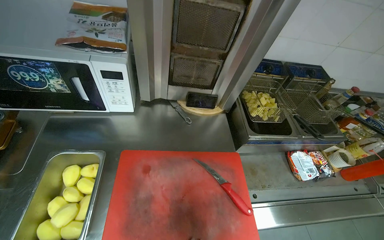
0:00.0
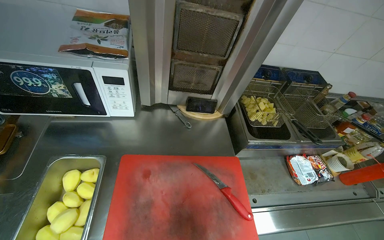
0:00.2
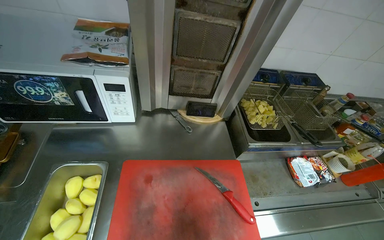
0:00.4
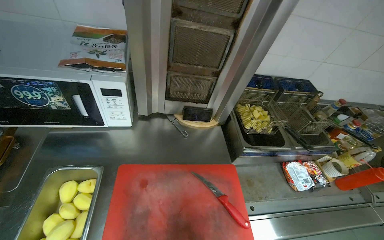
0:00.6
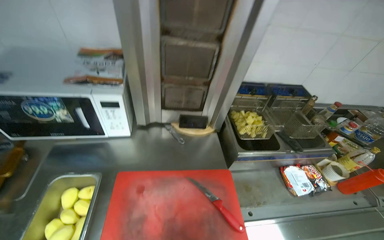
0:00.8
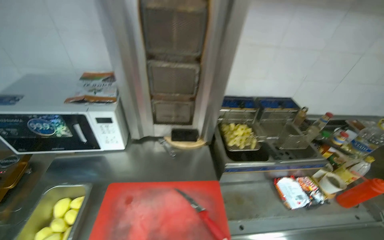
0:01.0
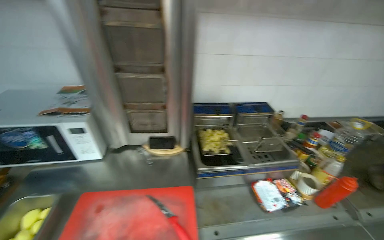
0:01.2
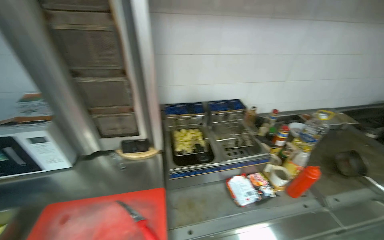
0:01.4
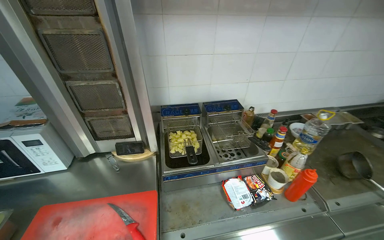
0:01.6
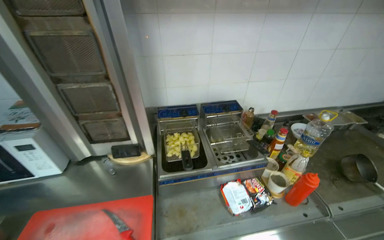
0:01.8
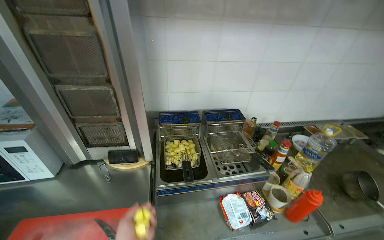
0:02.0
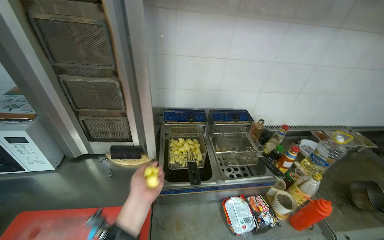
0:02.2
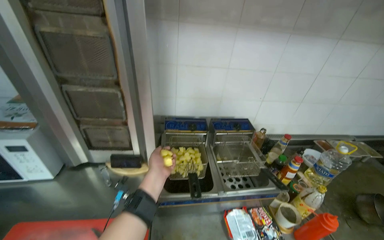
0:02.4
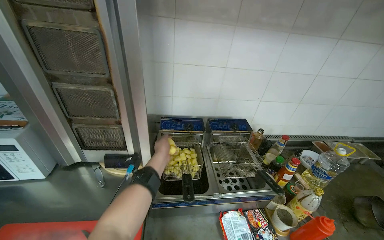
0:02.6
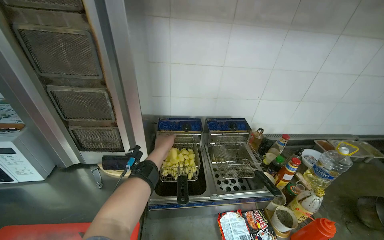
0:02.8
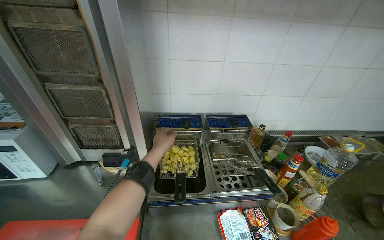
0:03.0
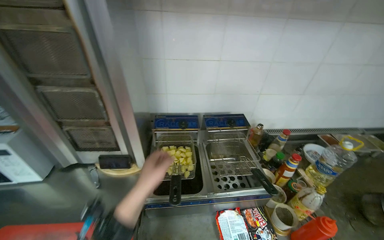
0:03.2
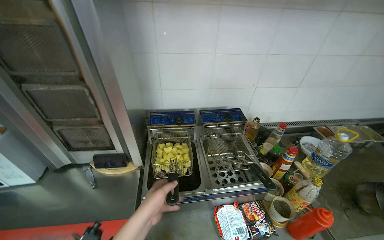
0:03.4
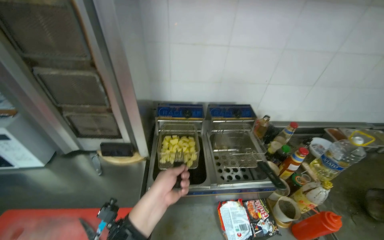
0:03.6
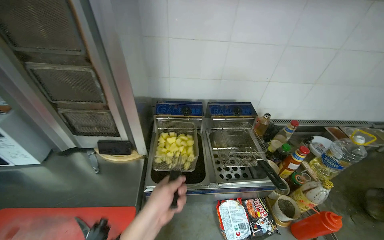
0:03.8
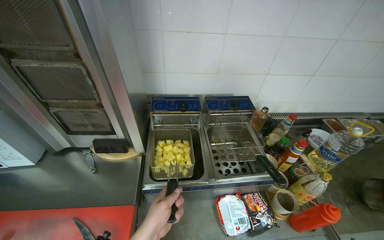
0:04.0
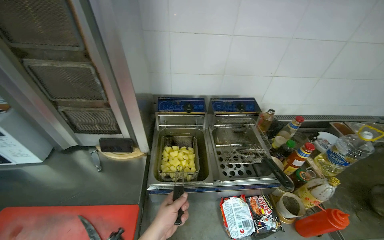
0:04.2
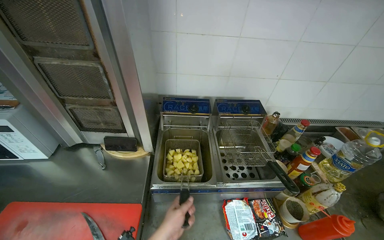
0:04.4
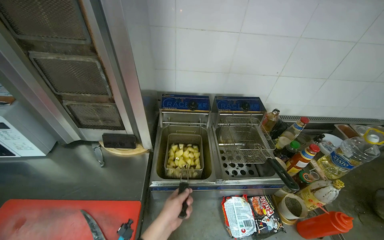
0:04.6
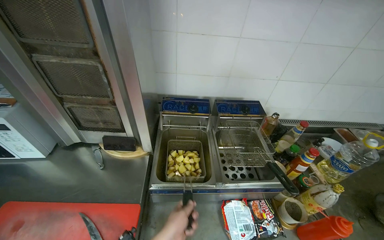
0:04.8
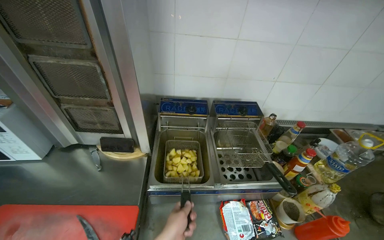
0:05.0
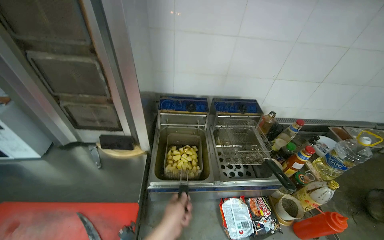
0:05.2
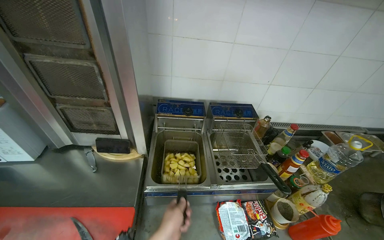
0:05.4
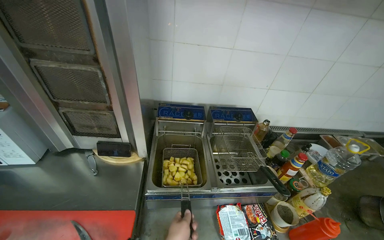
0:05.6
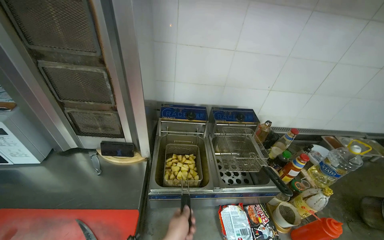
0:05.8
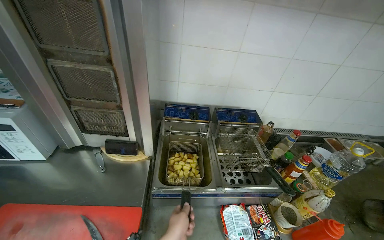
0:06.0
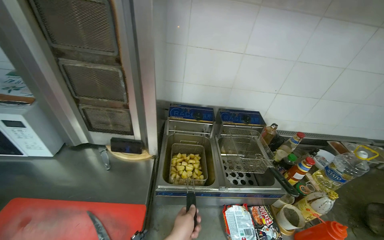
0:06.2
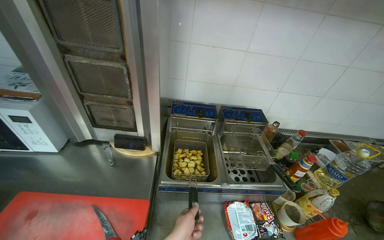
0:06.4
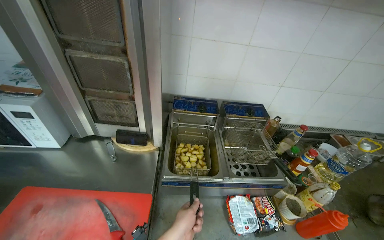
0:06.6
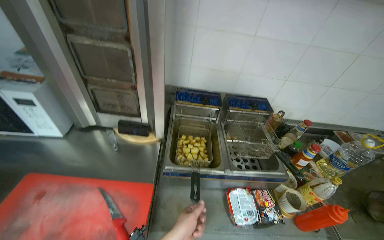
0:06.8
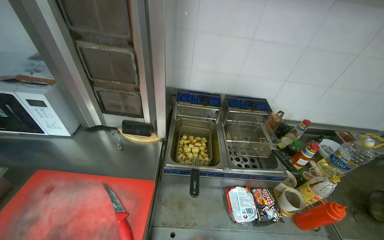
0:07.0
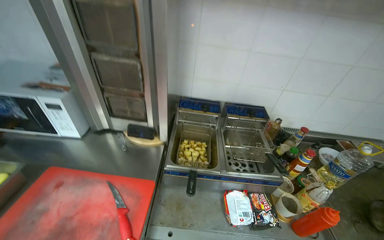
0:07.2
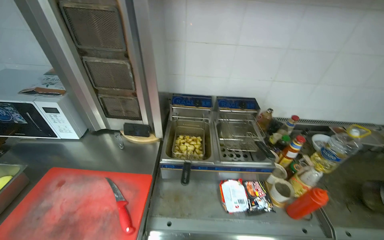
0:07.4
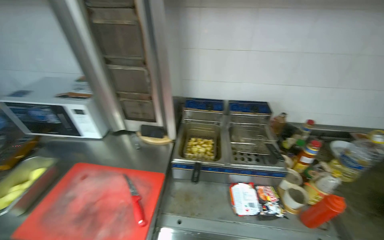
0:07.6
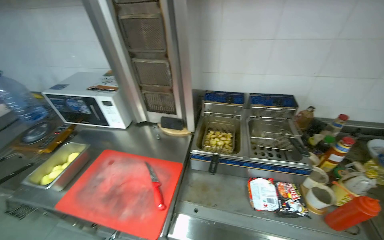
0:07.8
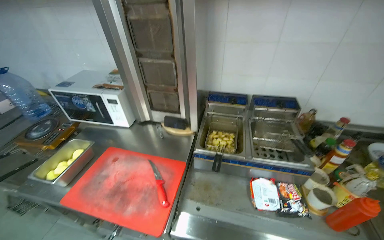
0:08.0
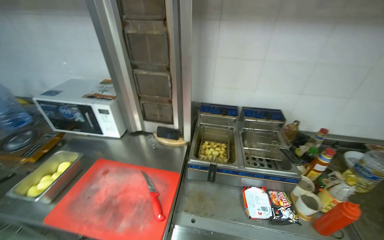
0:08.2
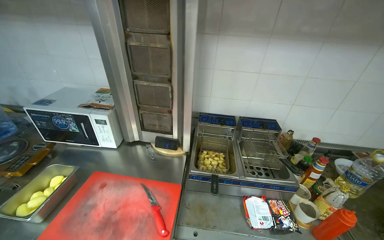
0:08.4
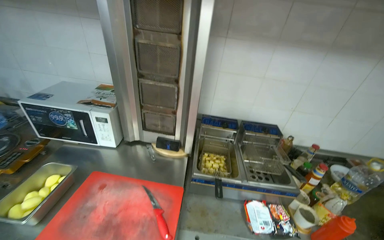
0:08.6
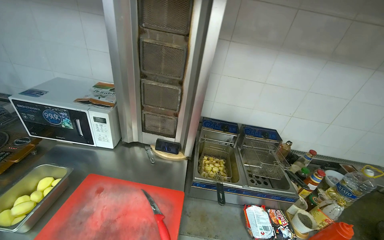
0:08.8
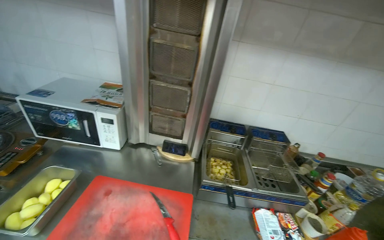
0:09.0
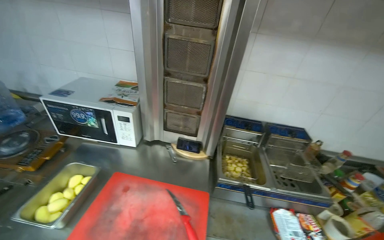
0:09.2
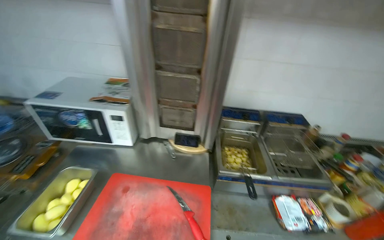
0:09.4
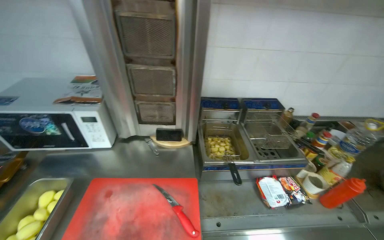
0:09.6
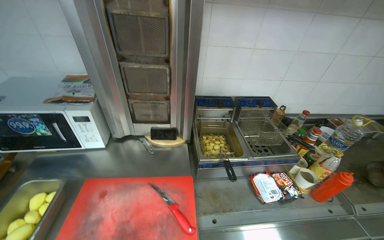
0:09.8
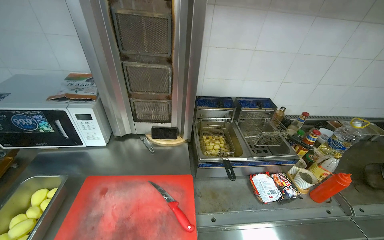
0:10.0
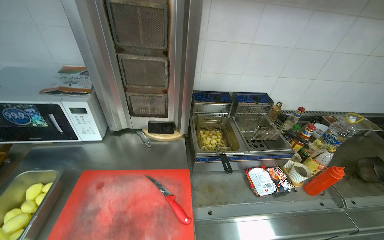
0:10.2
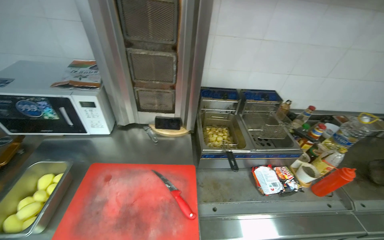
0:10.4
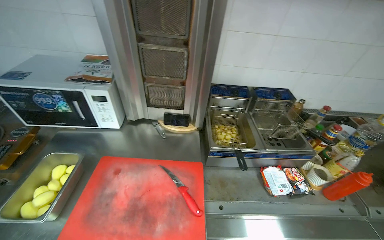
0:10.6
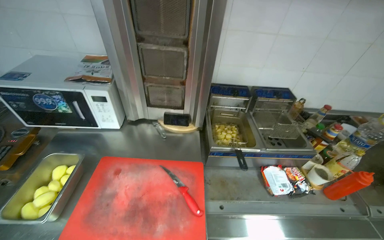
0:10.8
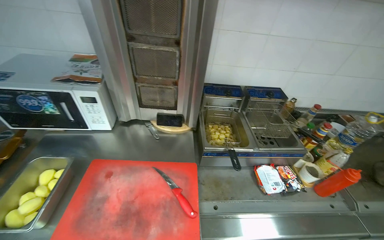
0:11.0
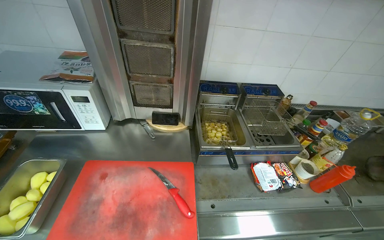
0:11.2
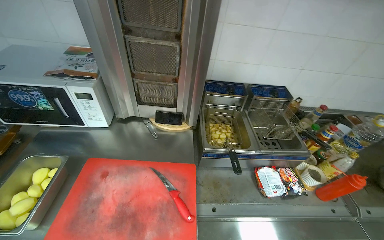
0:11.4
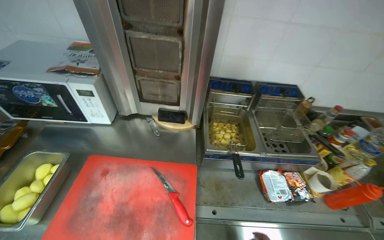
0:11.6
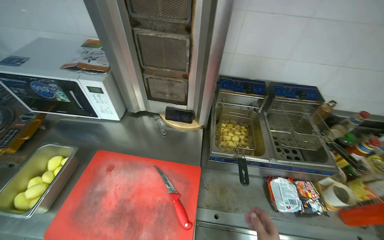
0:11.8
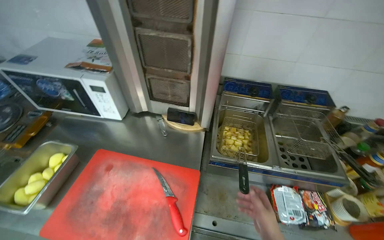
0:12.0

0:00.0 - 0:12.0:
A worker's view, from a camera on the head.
Job: preparing food.
The whole recording: Cutting potatoes on board. The worker chops potatoes into pieces on a red cutting board.
0:00.0 - 0:01.6: The camera is carried to the right, roughly 50 cm. The view tilts approximately 20 degrees upward.
0:03.0 - 0:04.4: The left hand travels down the picture by roughly 25 cm.

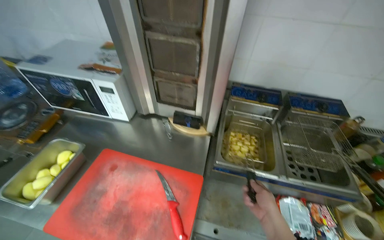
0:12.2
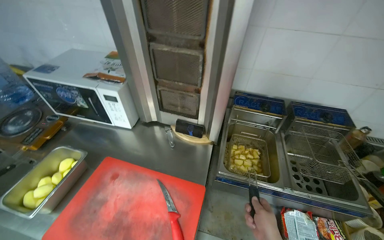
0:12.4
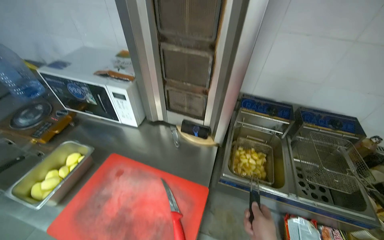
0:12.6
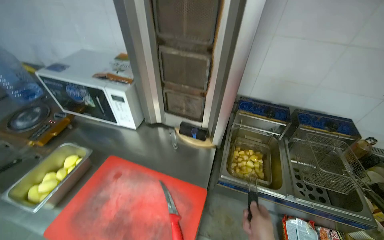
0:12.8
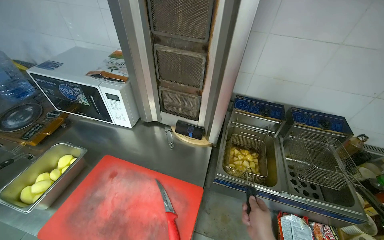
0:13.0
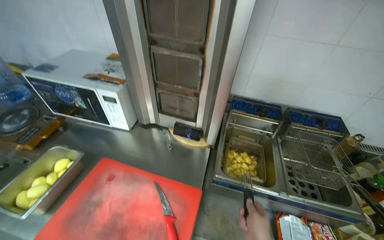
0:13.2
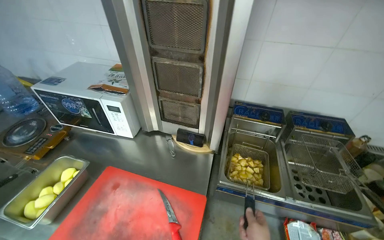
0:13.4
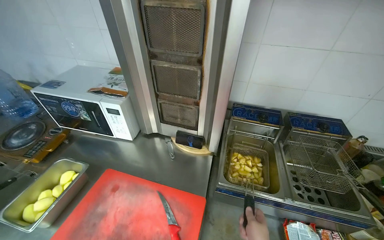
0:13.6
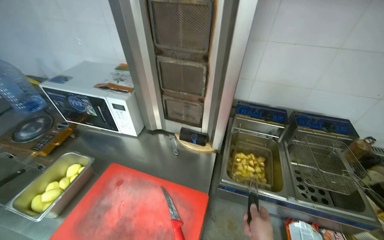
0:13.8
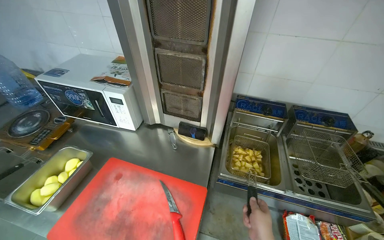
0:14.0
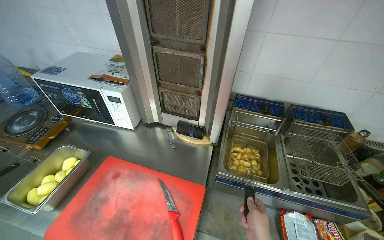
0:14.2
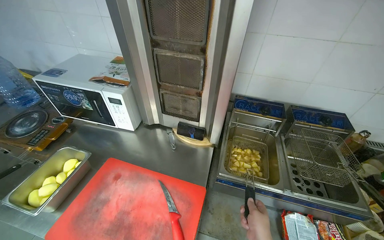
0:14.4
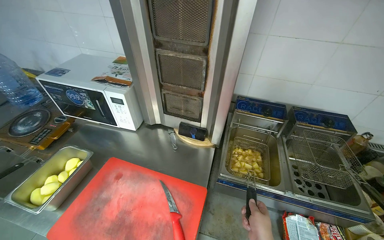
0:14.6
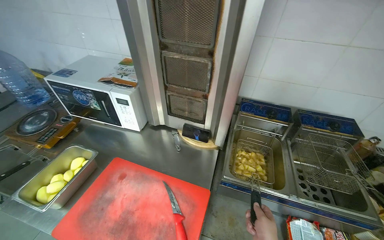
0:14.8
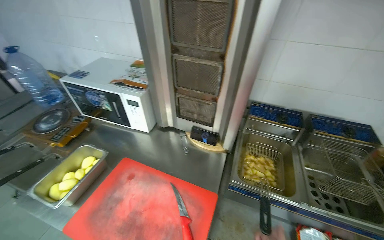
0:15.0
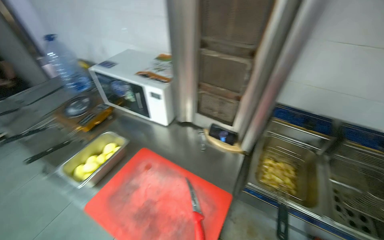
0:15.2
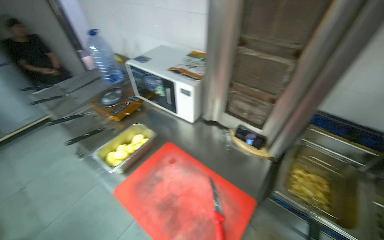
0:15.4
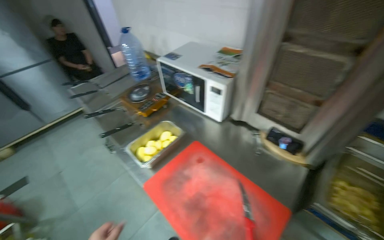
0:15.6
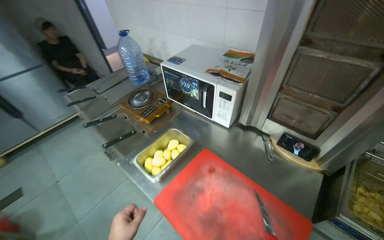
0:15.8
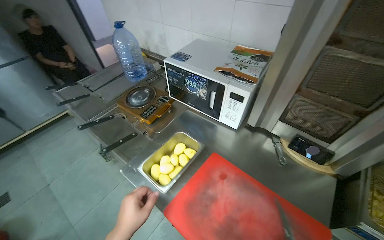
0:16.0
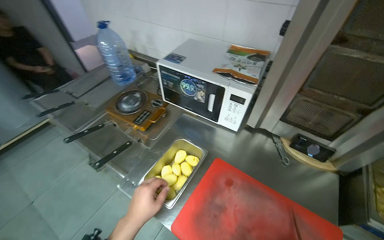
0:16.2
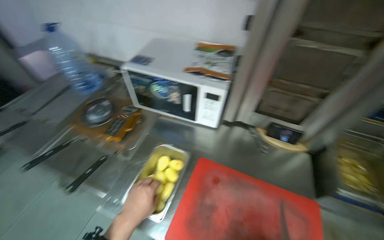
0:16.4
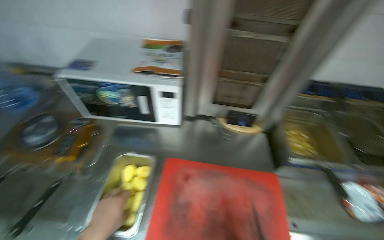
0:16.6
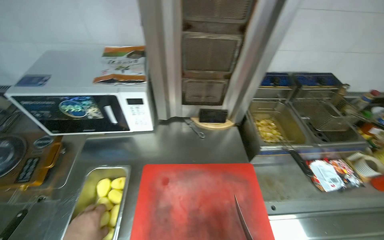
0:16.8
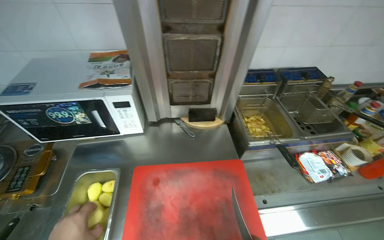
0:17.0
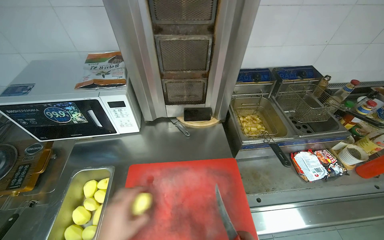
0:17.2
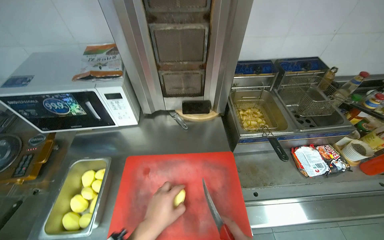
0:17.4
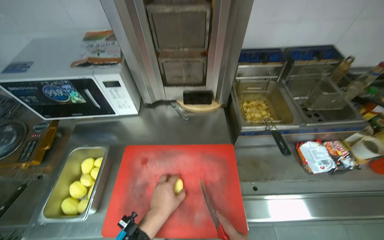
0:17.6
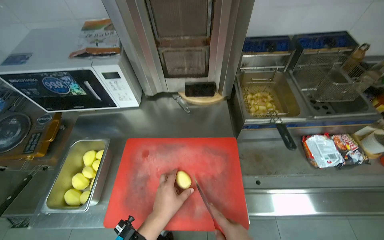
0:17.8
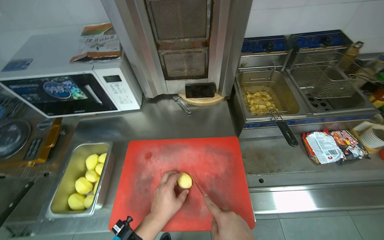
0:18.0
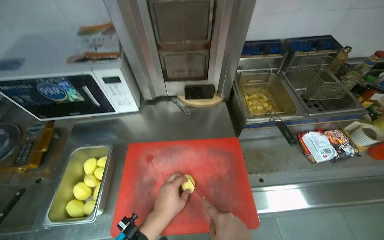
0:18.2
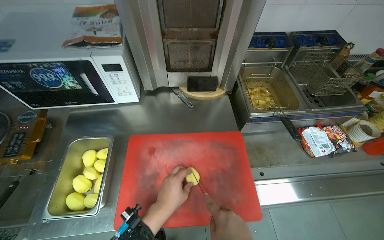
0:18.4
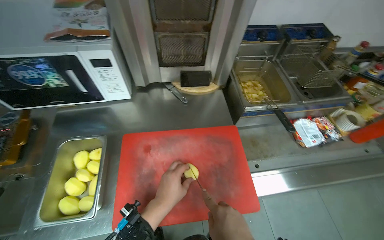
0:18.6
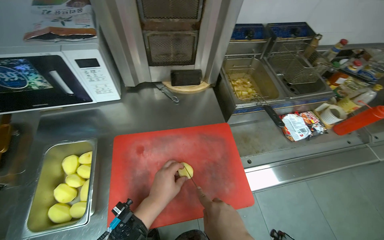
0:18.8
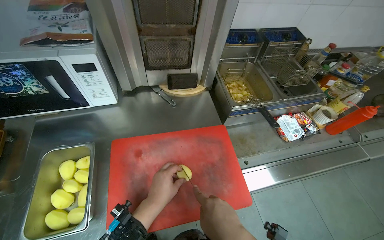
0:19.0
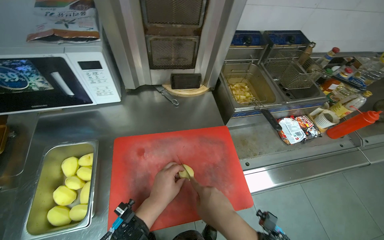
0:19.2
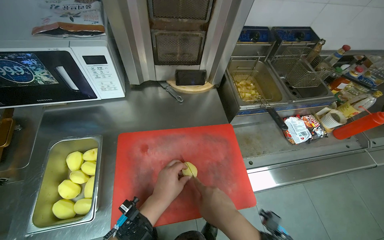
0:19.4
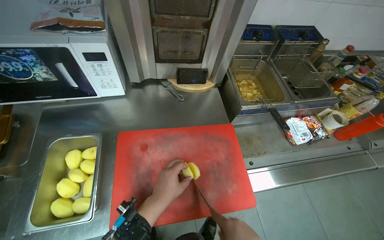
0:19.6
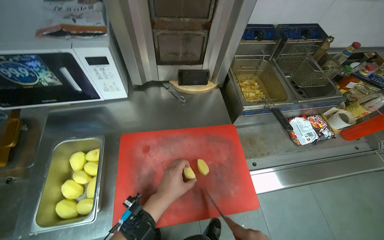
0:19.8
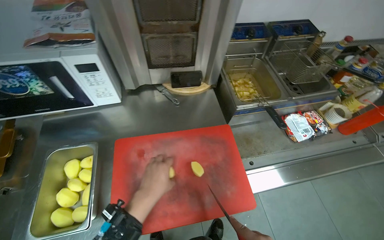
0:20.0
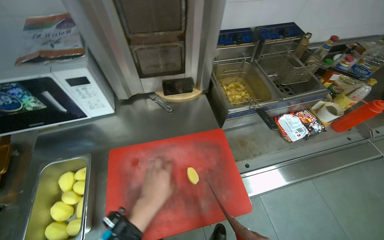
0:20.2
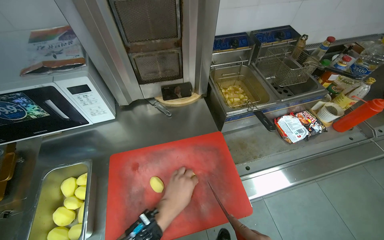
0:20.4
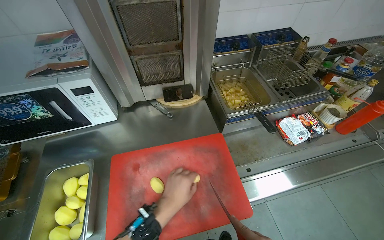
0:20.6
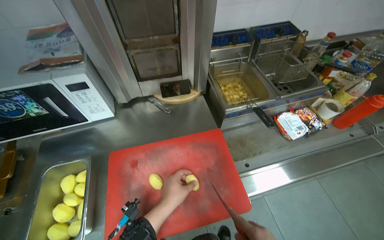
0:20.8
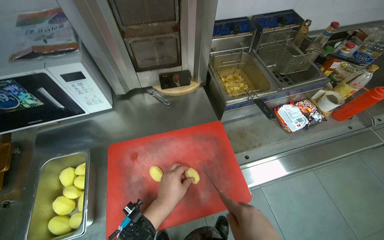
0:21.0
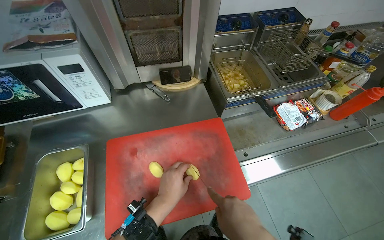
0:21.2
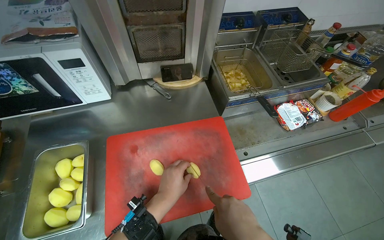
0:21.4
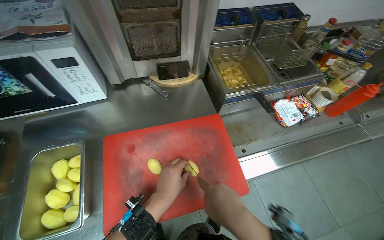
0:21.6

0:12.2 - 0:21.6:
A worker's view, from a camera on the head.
Job: preparing food.
The whole recording: Cutting potatoes on board. The worker chops potatoes into pieces on a red cutting board.
0:13.8 - 0:15.4: The wearer looks approximately 20 degrees further to the left.
0:15.4 - 0:17.0: The head turns to the right by approximately 45 degrees.
